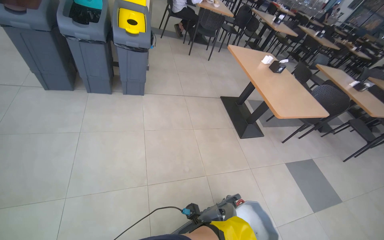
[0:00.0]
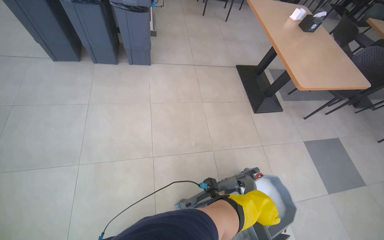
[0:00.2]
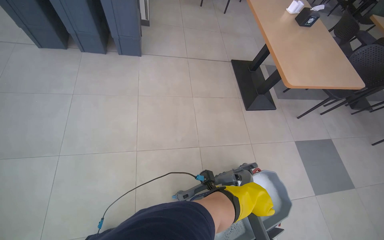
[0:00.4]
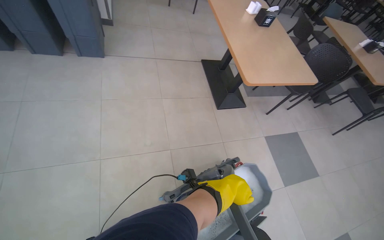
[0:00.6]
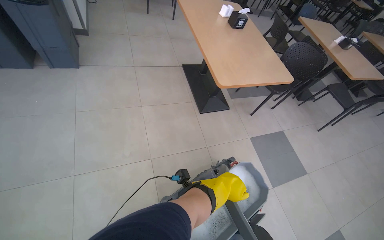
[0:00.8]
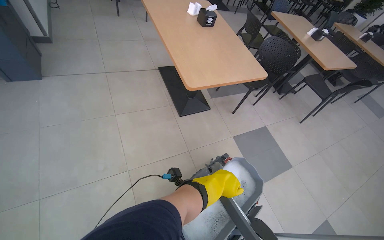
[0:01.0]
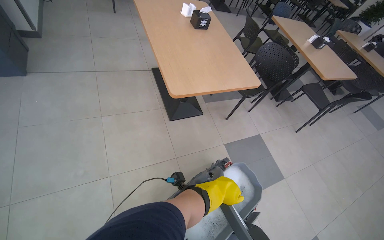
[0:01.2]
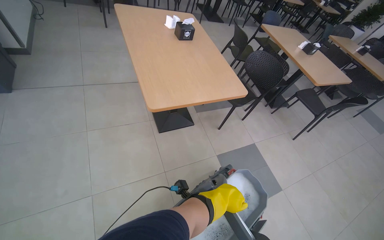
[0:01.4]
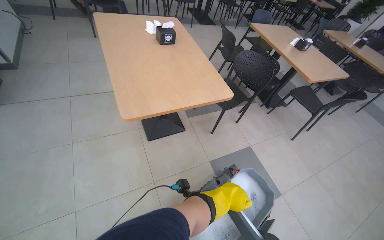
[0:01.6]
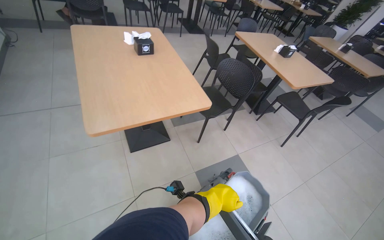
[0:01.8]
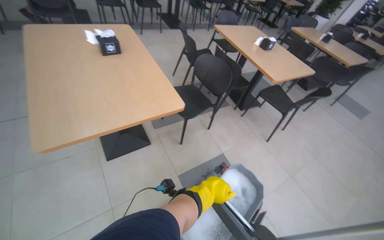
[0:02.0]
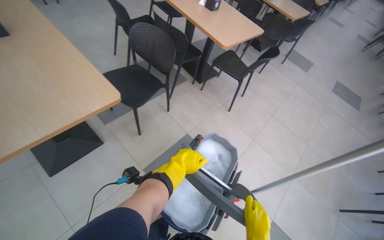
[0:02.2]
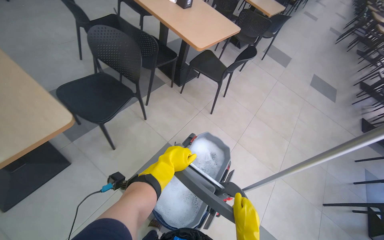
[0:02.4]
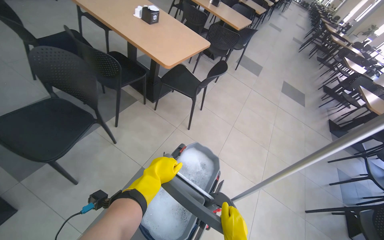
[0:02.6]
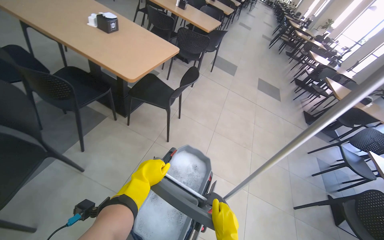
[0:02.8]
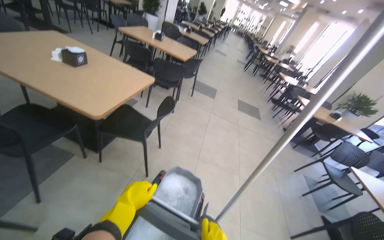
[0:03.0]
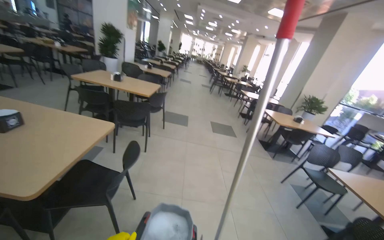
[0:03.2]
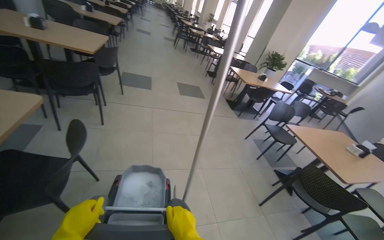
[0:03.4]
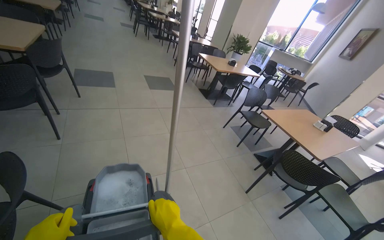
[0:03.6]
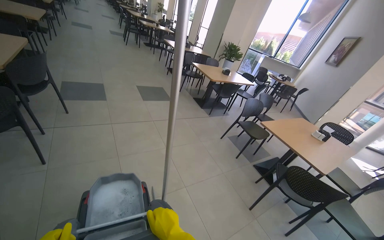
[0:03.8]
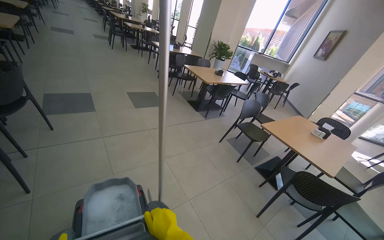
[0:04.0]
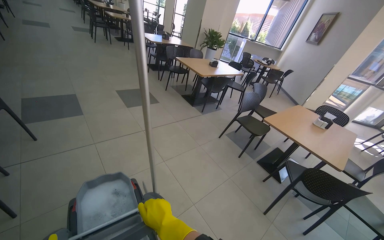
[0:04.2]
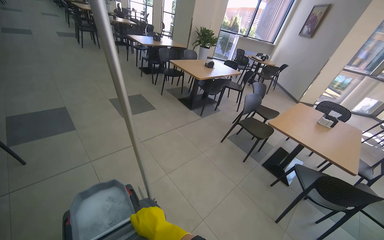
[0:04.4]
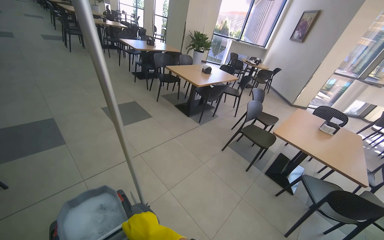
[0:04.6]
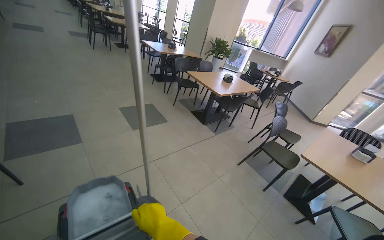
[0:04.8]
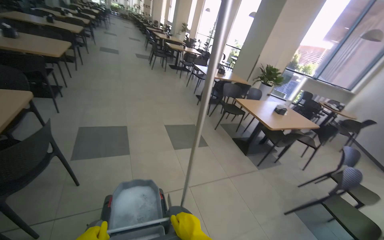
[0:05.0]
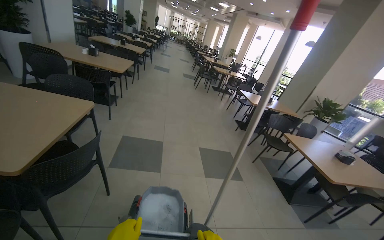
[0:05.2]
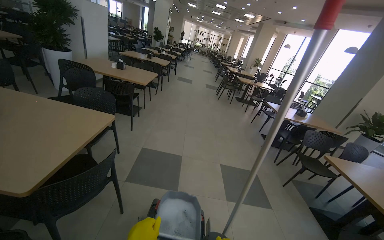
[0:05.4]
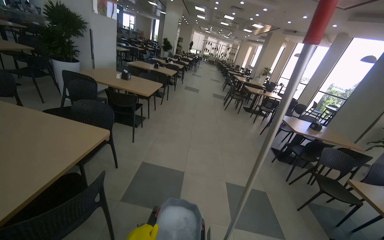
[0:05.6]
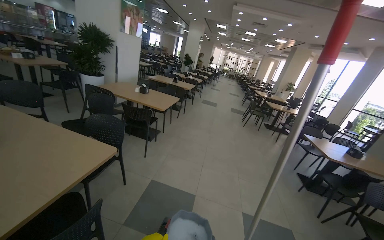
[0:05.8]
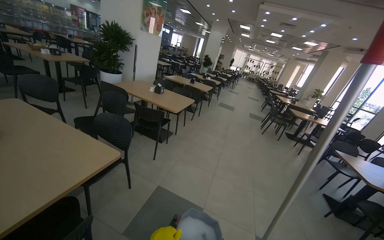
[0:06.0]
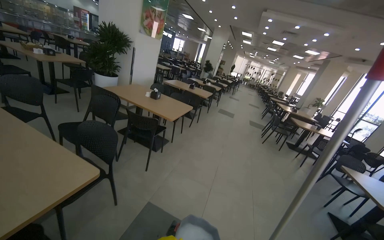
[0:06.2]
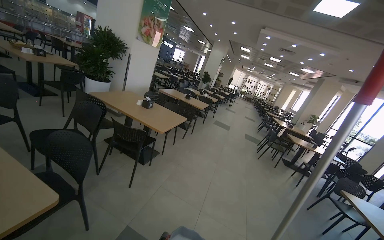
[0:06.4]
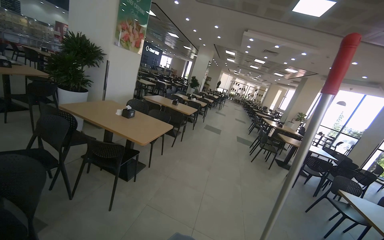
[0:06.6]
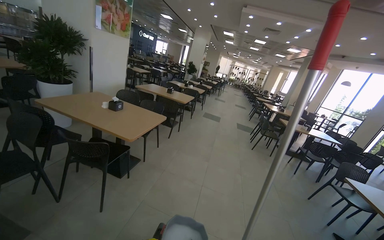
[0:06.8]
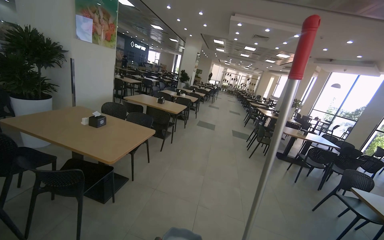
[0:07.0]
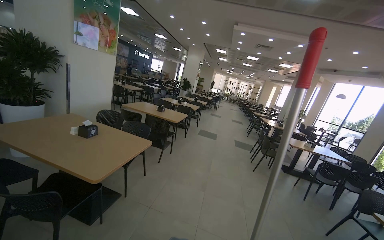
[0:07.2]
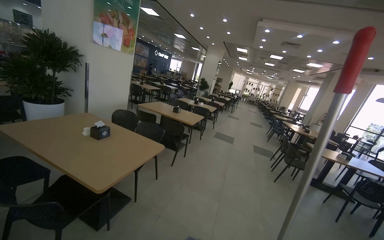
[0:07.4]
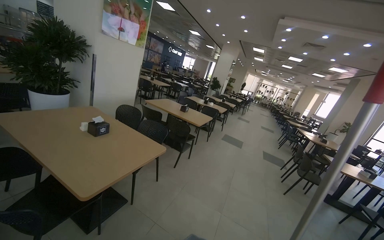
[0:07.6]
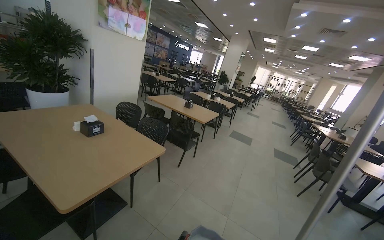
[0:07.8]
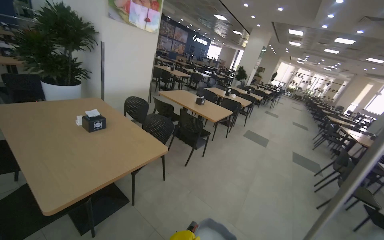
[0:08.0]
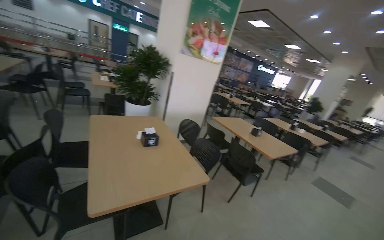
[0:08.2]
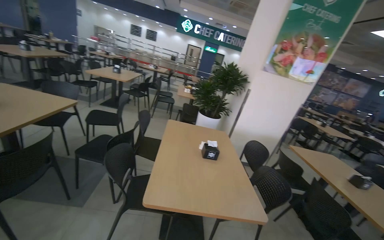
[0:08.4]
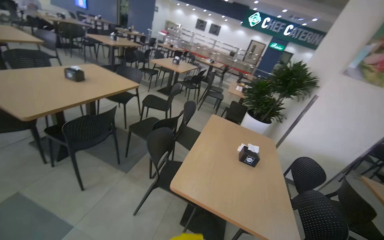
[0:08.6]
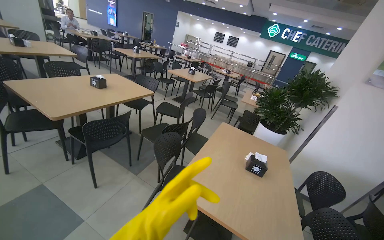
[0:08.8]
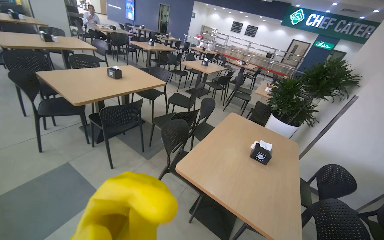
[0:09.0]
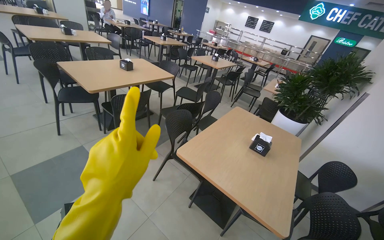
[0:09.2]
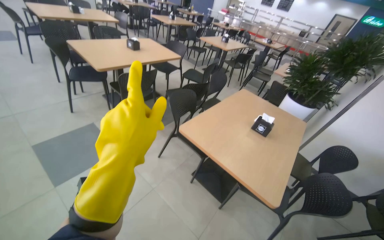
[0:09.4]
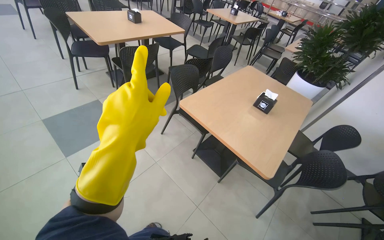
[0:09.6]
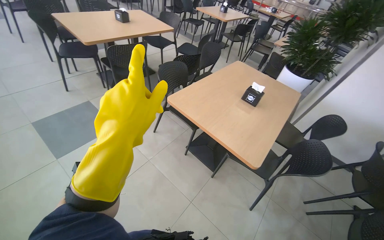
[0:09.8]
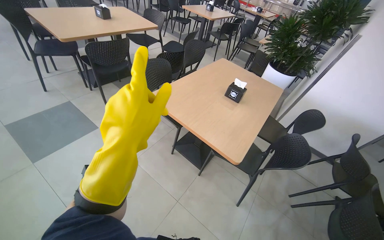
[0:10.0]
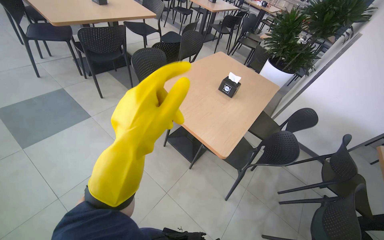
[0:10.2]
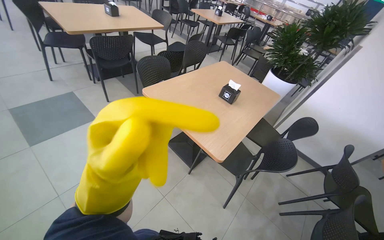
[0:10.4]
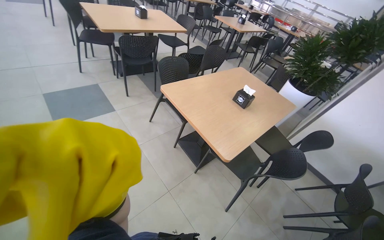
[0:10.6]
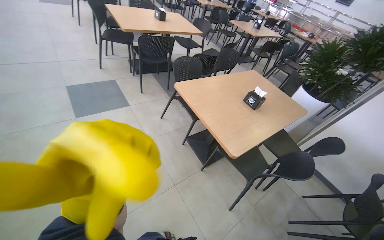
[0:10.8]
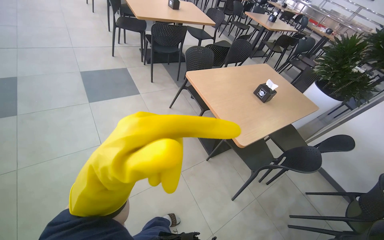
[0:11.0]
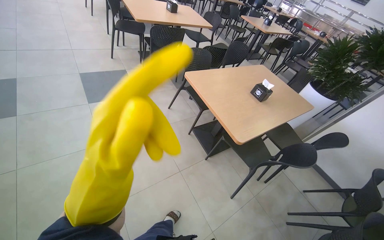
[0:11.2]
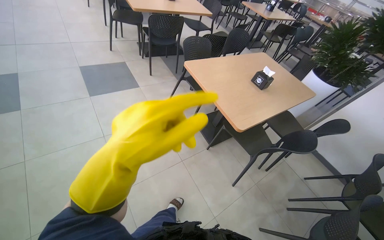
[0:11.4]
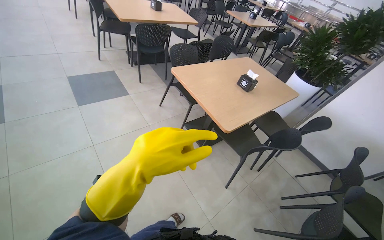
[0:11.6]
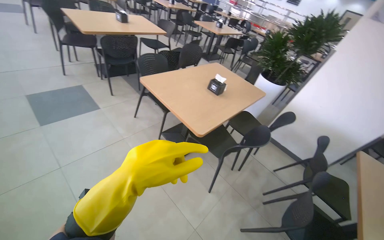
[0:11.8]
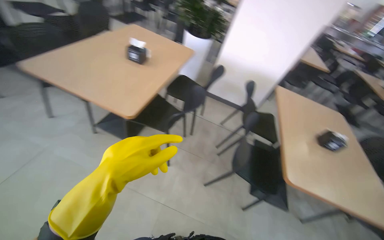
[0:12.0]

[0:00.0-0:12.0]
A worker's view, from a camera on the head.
Job: preparing cleaning supplies.
The whole recording: Moving a Cleaning Cart. The worker pushes the cleaning cart through the cafeteria.
0:00.0 to 0:01.6: The camera travels some 1 m.
0:01.6 to 0:03.0: The wearer moves some 1 m. The head turns to the right by approximately 50 degrees.
0:03.0 to 0:04.4: The wearer moves roughly 1 m. The wearer's head swings some 55 degrees to the right. The view tilts roughly 15 degrees downward.
0:04.4 to 0:06.0: The camera travels about 1.5 m. The head turns to the left by roughly 60 degrees. The wearer looks roughly 25 degrees further upward.
0:06.0 to 0:07.6: The head travels some 1.5 m.
0:07.6 to 0:09.0: The camera is carried roughly 70 cm. The wearer looks some 95 degrees further to the left.
0:09.0 to 0:10.4: The camera travels approximately 50 cm.
0:10.4 to 0:12.0: The wearer's head swings approximately 20 degrees to the right.

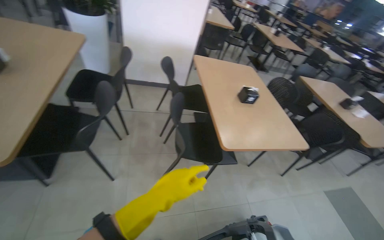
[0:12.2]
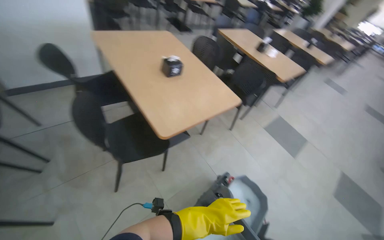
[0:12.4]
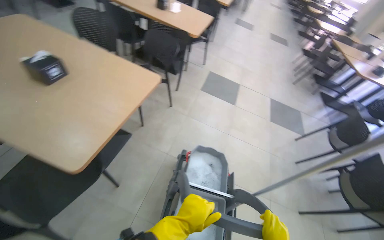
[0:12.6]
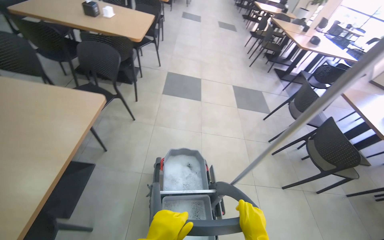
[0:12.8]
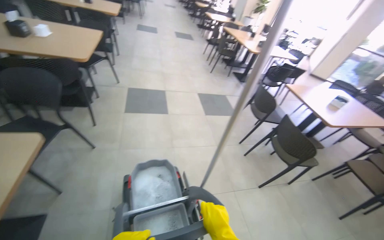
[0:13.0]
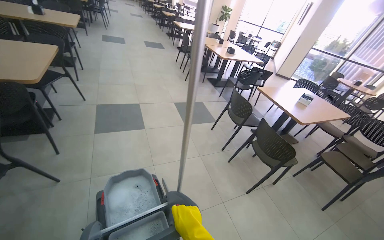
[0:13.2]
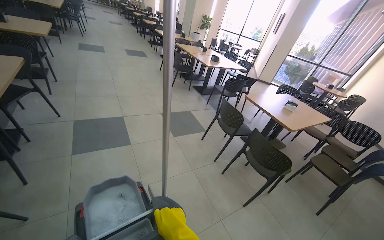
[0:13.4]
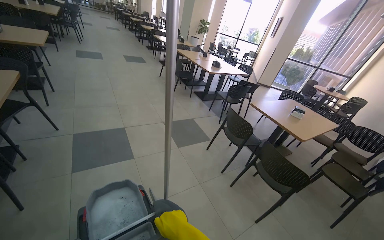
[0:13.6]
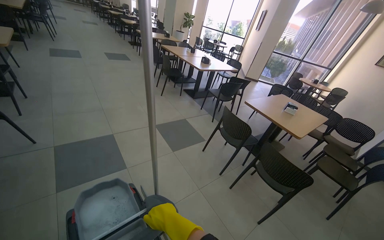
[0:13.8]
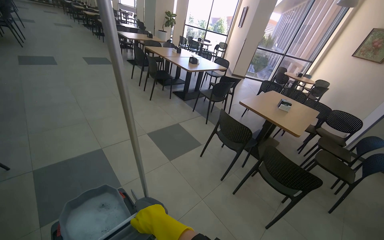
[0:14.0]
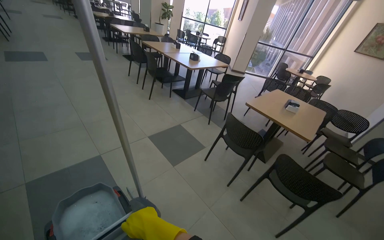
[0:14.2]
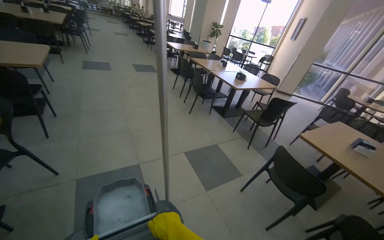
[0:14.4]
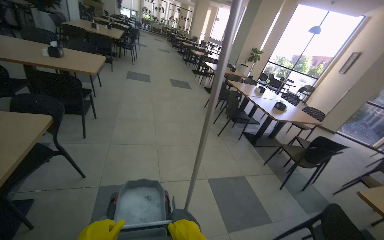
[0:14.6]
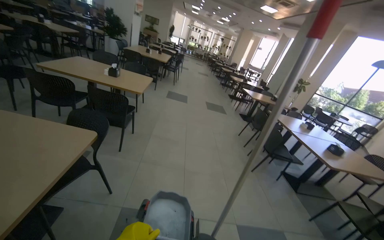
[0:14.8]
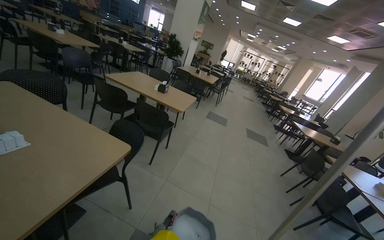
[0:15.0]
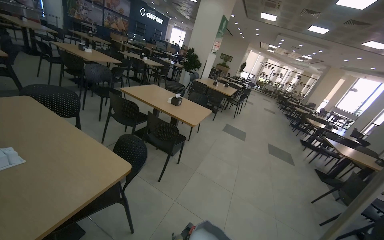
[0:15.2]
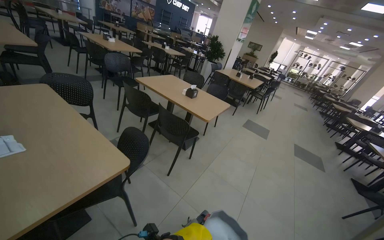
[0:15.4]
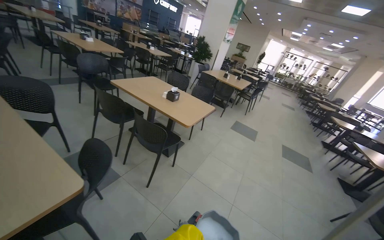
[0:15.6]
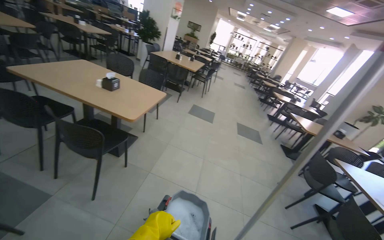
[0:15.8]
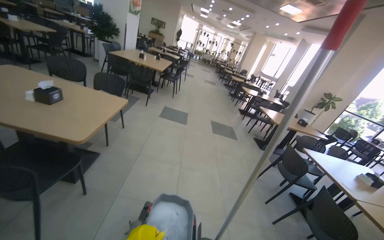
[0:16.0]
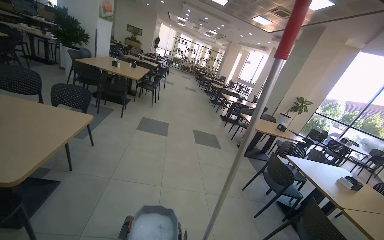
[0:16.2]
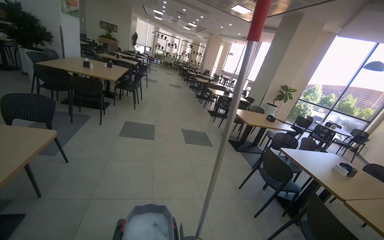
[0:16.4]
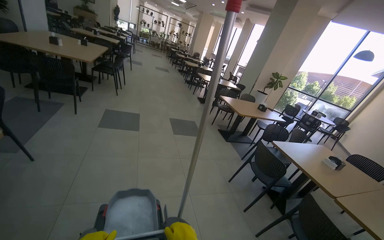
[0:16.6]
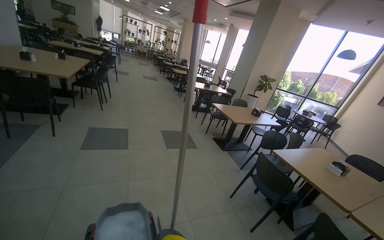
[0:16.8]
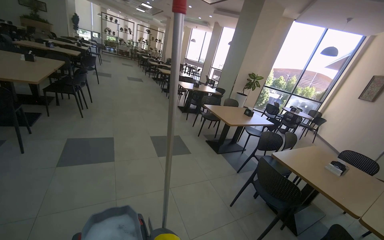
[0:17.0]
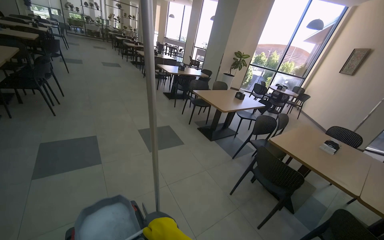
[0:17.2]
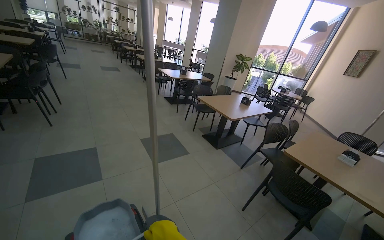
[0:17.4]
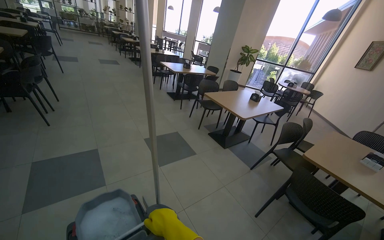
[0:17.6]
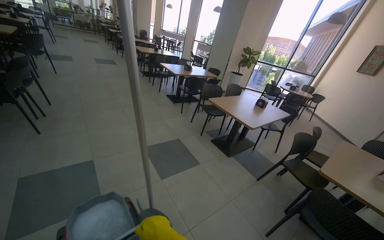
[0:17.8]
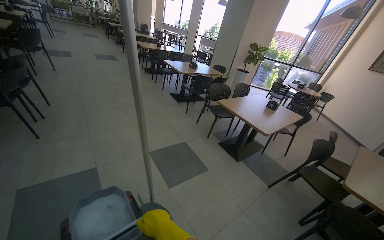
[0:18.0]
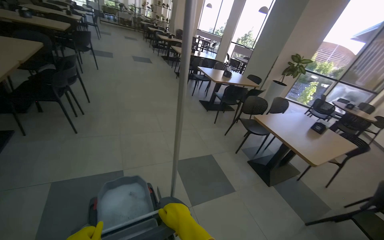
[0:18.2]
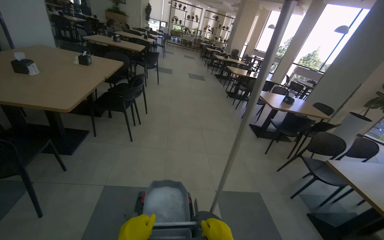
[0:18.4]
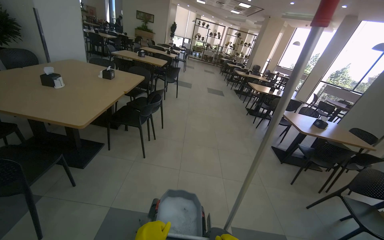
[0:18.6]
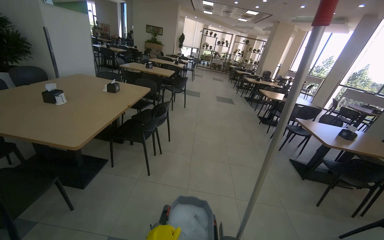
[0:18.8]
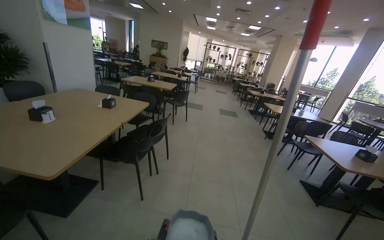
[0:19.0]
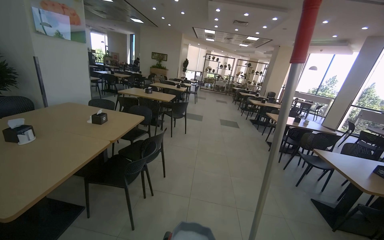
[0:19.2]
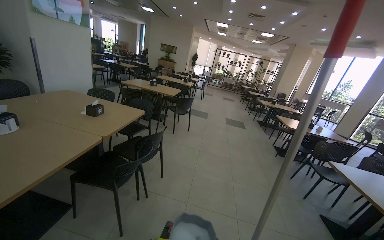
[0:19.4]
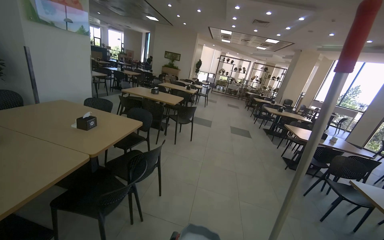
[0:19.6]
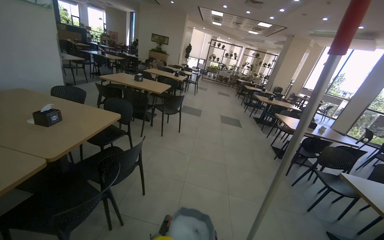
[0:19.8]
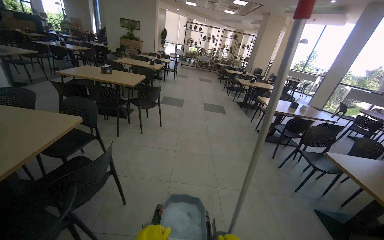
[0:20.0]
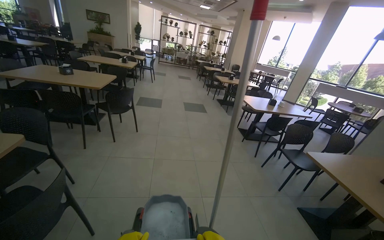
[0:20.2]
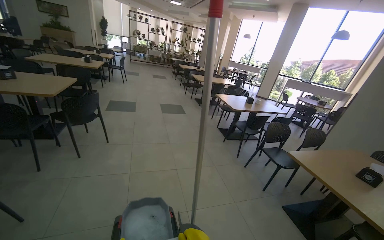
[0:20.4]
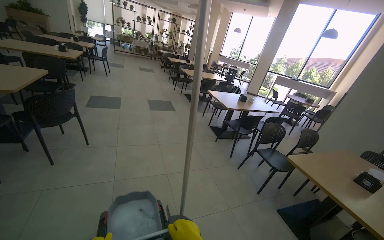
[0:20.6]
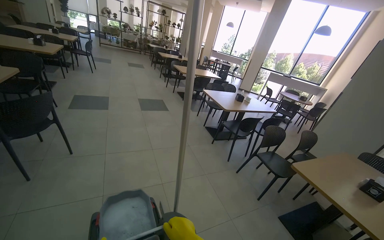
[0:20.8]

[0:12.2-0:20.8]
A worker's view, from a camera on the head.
Job: preparing cleaning supplies.
The whole recording: Moving a Cleaning Cart. The worker pushes the cleaning cart through the cafeteria.
0:12.2 to 0:13.6: The camera travels about 1 m. The head turns to the right by approximately 105 degrees. The camera pitches downward, by roughly 15 degrees.
0:13.6 to 0:15.0: The camera travels about 1 m. The head turns to the left by about 45 degrees. The view tips upward by about 20 degrees.
0:15.0 to 0:16.6: The camera is carried some 1.5 m. The wearer looks roughly 30 degrees further to the right. The wearer looks some 10 degrees further downward.
0:16.6 to 0:18.0: The head travels about 1.5 m. The wearer looks some 20 degrees further to the right.
0:18.0 to 0:19.4: The camera travels roughly 1.5 m. The head turns to the left by about 45 degrees. The wearer looks approximately 20 degrees further upward.
0:19.4 to 0:20.8: The wearer moves roughly 1.5 m. The wearer looks approximately 35 degrees further to the right. The camera pitches downward, by about 15 degrees.
